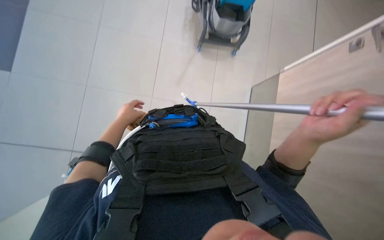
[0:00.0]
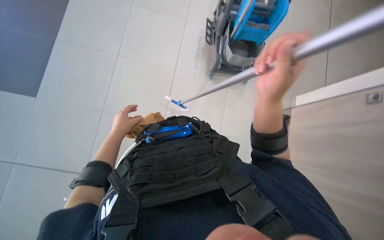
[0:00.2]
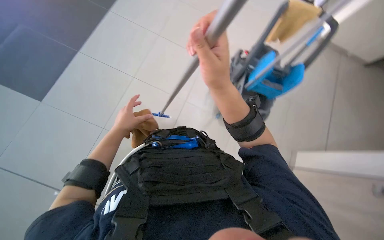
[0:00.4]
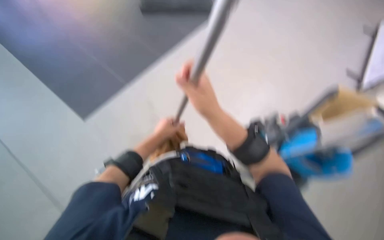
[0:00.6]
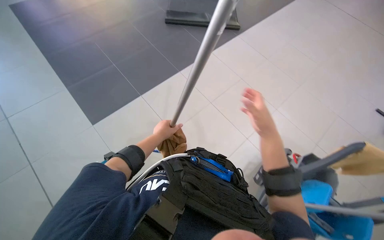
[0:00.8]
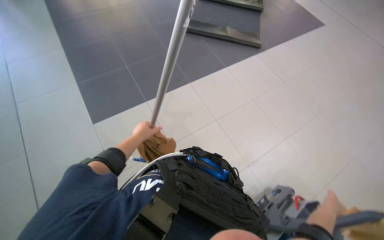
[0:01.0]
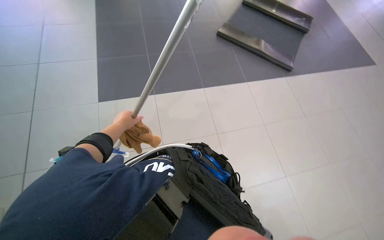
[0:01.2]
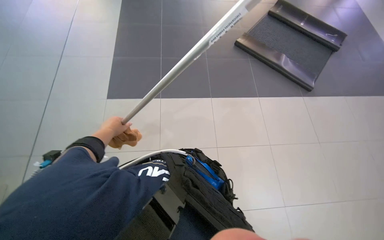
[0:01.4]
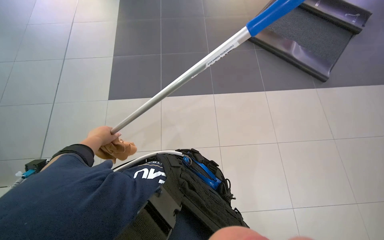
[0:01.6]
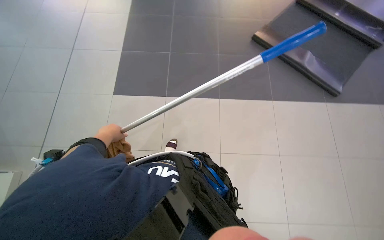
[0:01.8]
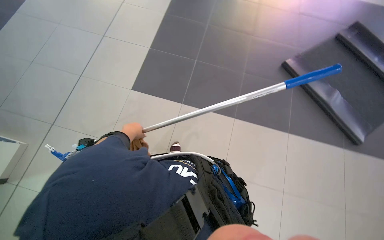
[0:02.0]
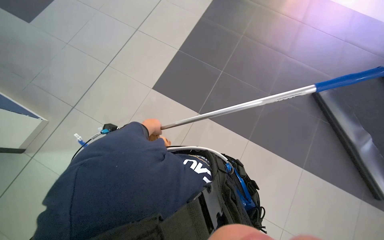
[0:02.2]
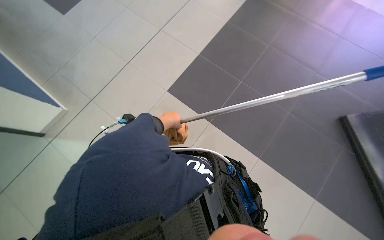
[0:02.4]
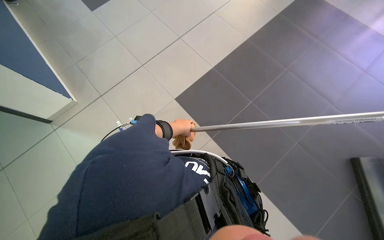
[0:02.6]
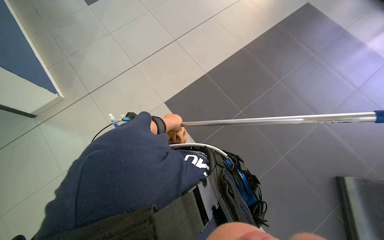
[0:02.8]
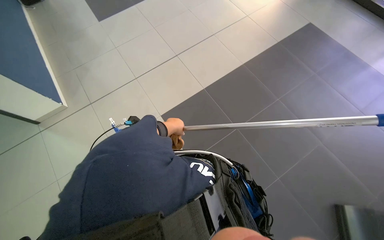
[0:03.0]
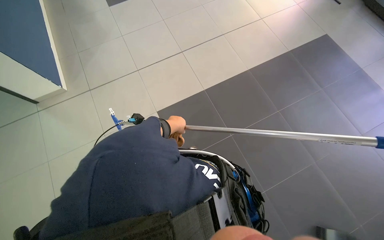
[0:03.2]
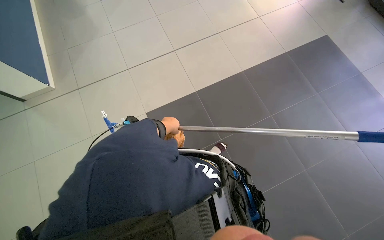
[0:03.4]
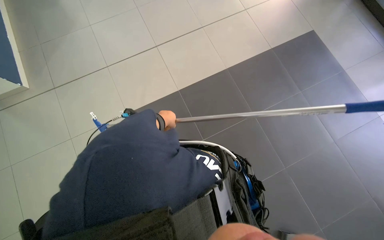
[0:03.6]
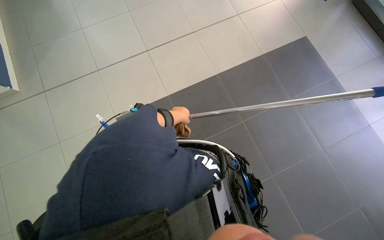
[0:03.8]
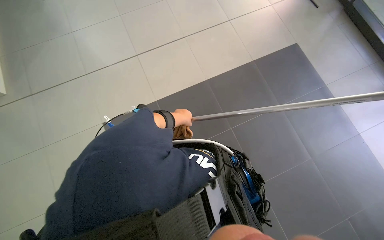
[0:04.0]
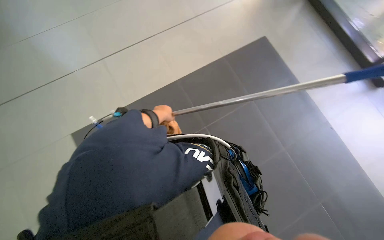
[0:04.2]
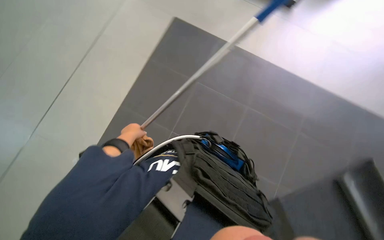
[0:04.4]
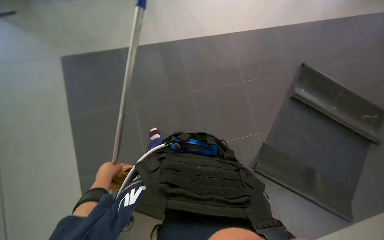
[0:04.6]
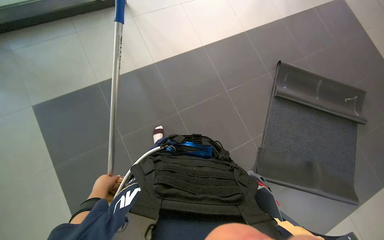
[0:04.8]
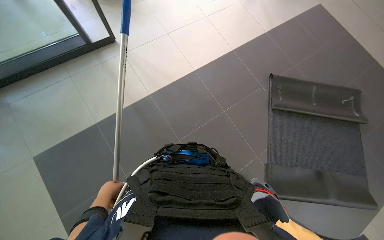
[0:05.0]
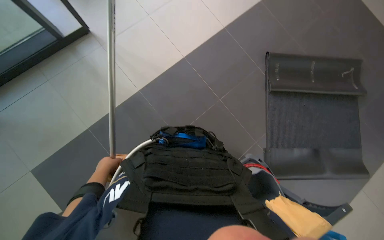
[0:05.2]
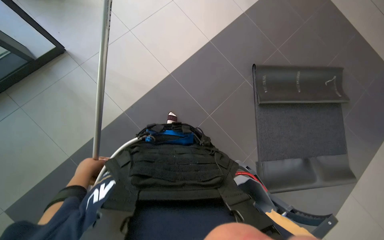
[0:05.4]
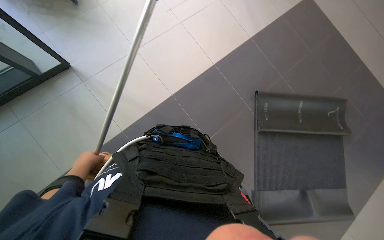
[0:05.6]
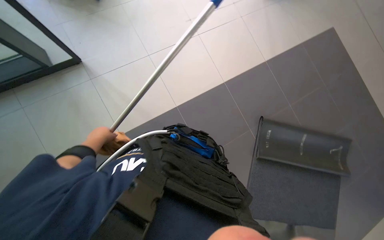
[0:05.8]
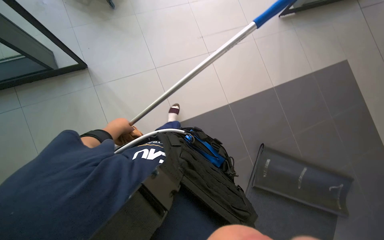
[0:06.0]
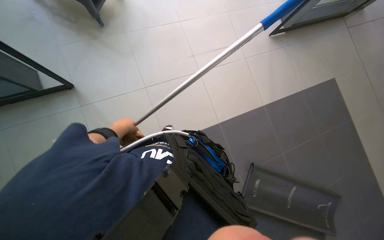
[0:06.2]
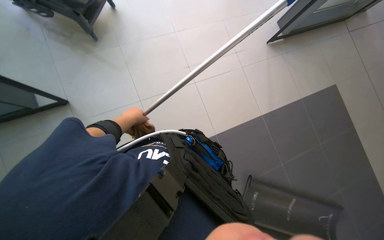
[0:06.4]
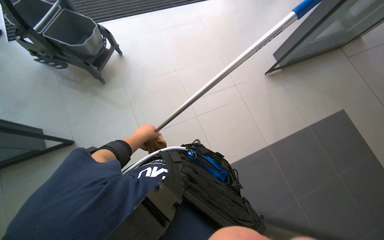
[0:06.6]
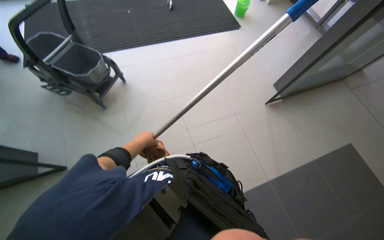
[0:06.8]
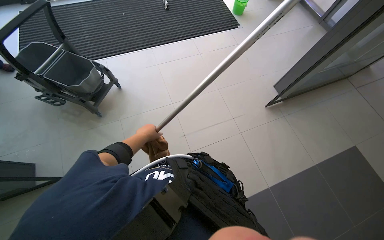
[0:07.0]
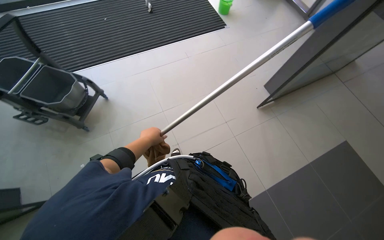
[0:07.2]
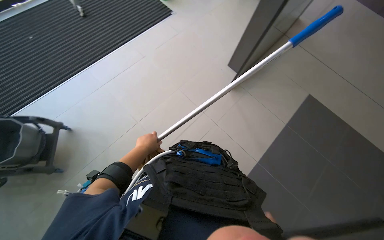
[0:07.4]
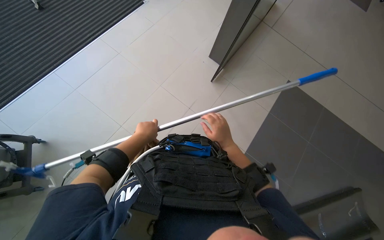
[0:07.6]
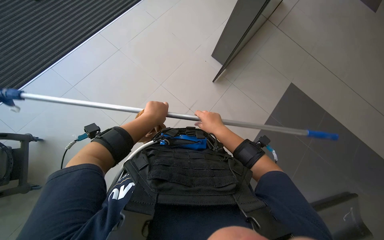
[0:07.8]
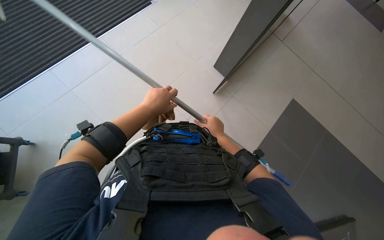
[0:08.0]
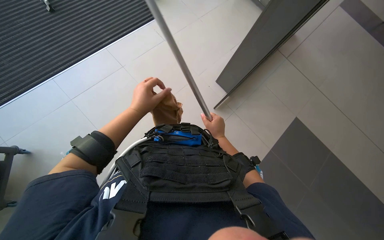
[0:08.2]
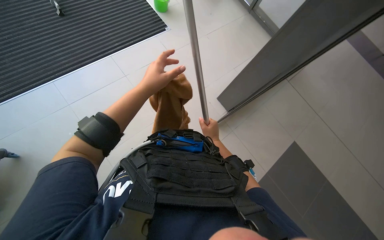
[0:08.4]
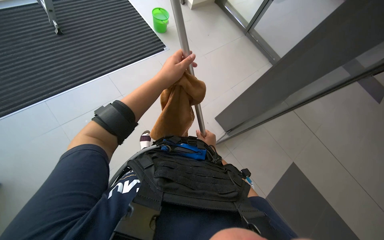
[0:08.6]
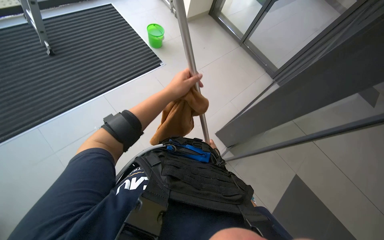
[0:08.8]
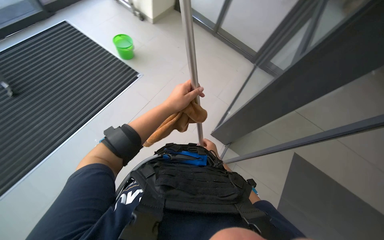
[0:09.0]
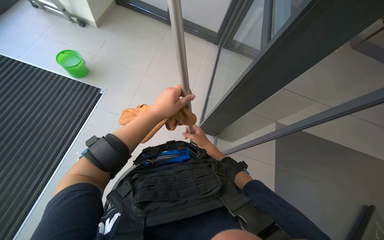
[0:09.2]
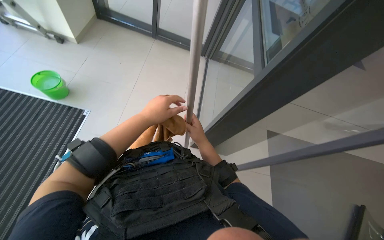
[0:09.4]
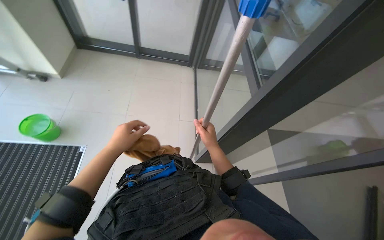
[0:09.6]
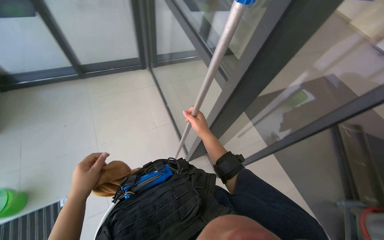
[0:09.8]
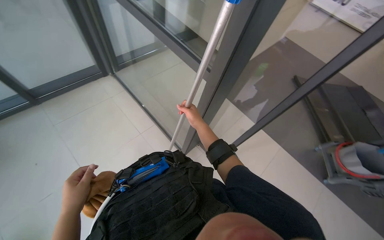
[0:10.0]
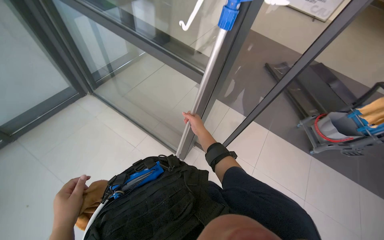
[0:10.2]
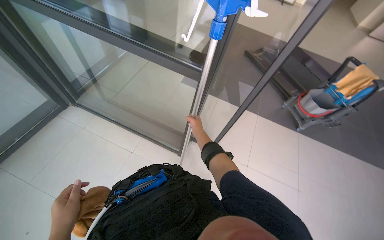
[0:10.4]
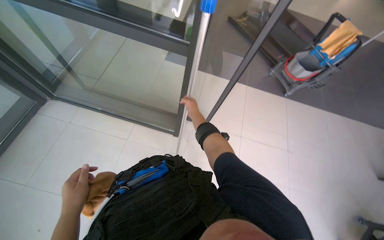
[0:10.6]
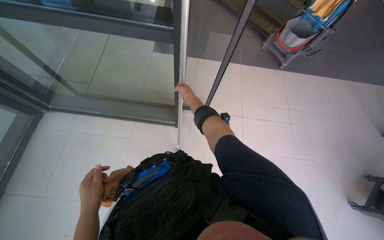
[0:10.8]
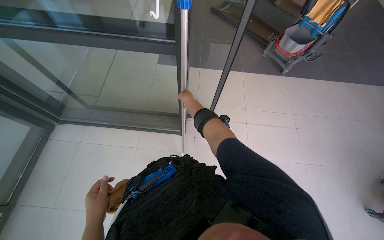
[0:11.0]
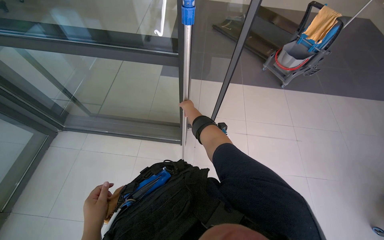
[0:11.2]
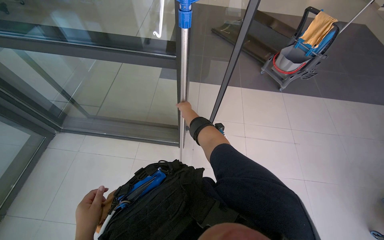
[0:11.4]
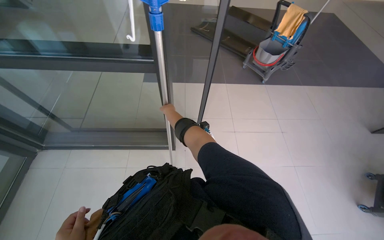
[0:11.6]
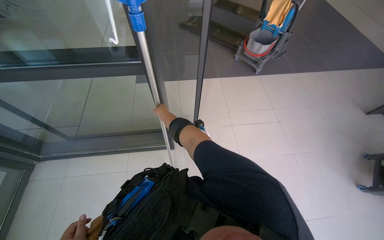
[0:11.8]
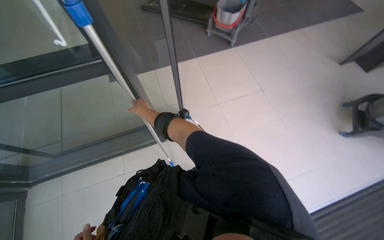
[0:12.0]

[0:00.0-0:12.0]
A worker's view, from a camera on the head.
Job: preparing cleaning supplies.
The whole recording: Preparing cleaning tools. The worker attaches a cloth to a pole and dips it in a bucket, then picks up and extends a squeegee pole.
0:00.0 to 0:01.6: The camera travels some 70 cm. The head rotates approximately 60 degrees to the left. The view tilts approximately 25 degrees upward.
0:01.6 to 0:03.0: The view tips upward by some 15 degrees. The scene rotates clockwise by roughly 25 degrees. The left hand travels to the right by about 10 cm.
0:03.0 to 0:04.4: The camera is carried roughly 90 cm. The head turns to the right by about 30 degrees.
0:04.4 to 0:06.0: The wearer looks some 20 degrees further to the right. The camera pitches upward, by some 25 degrees.
0:06.0 to 0:07.6: The camera is carried some 1 m. The scene rotates counterclockwise by roughly 30 degrees.
0:07.6 to 0:09.0: The wearer looks some 10 degrees further upward. The right hand moves farther from the camera, approximately 30 cm, while the left hand goes about 25 cm up the picture and to the right.
0:09.0 to 0:10.4: The camera is carried roughly 50 cm. The head turns to the right by roughly 100 degrees.
0:10.4 to 0:12.0: The wearer looks about 45 degrees further to the right. The view tips downward by approximately 15 degrees.

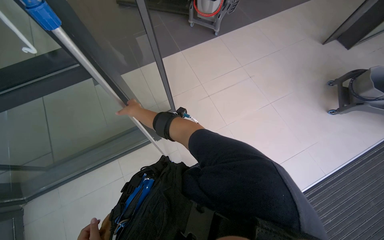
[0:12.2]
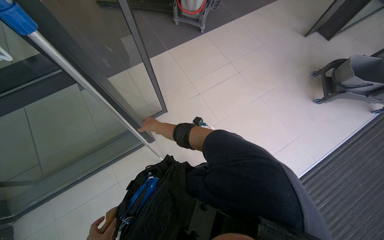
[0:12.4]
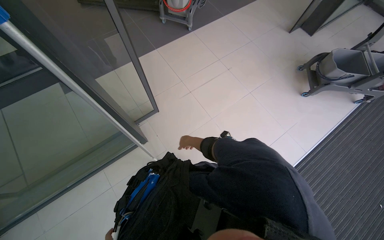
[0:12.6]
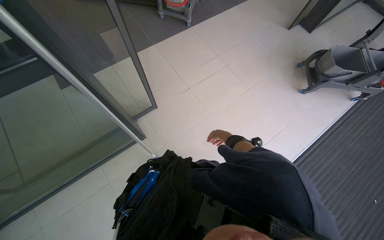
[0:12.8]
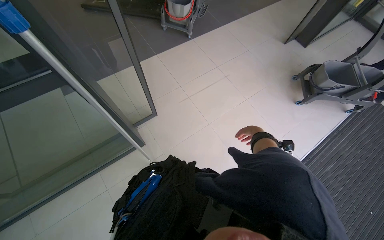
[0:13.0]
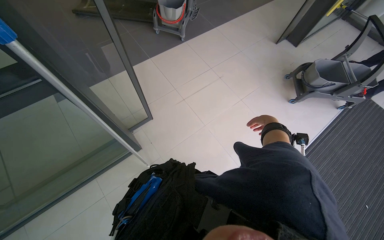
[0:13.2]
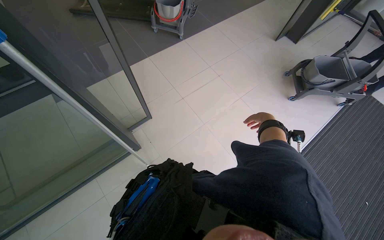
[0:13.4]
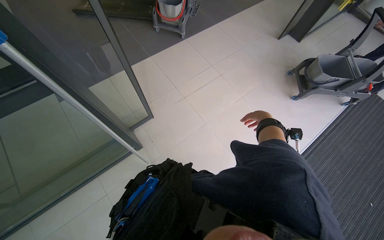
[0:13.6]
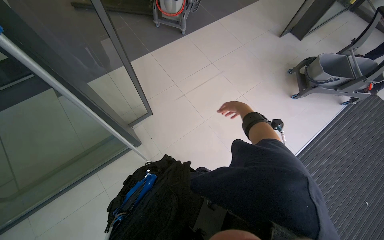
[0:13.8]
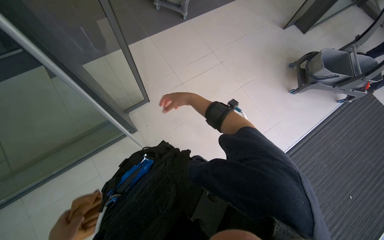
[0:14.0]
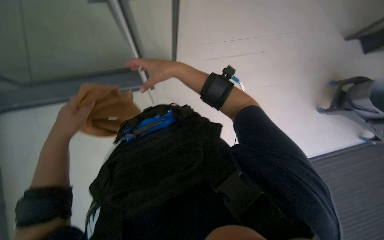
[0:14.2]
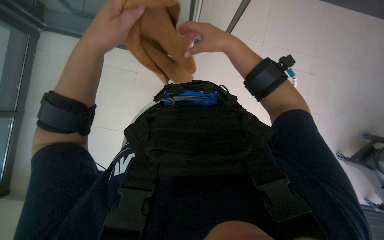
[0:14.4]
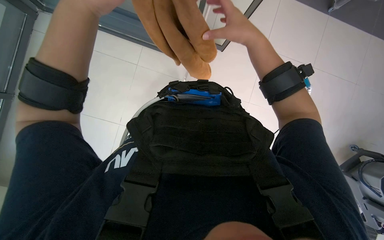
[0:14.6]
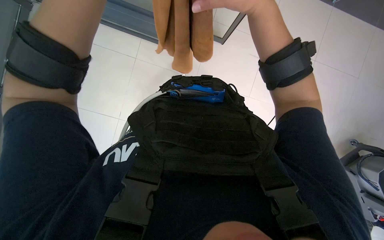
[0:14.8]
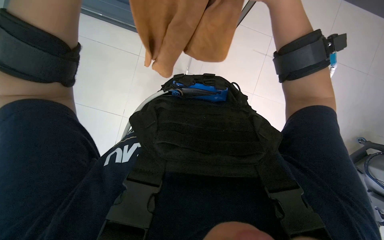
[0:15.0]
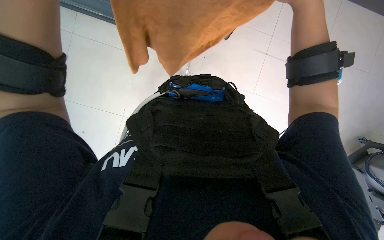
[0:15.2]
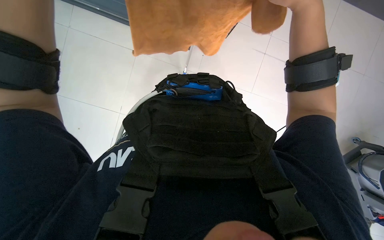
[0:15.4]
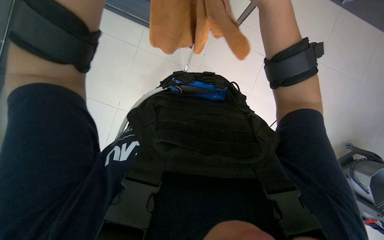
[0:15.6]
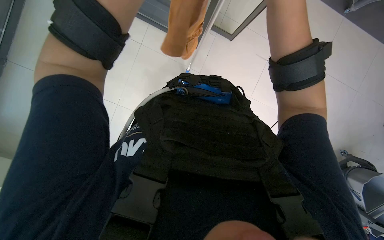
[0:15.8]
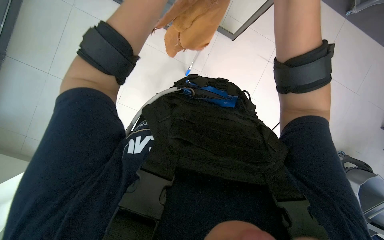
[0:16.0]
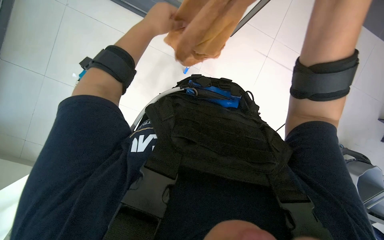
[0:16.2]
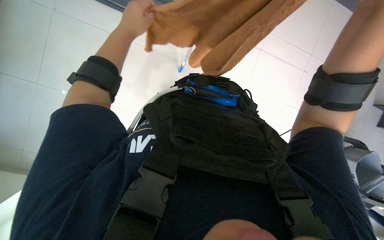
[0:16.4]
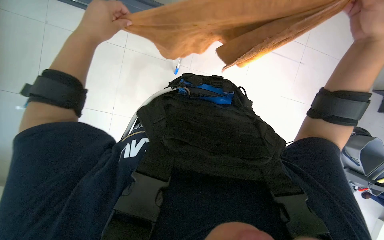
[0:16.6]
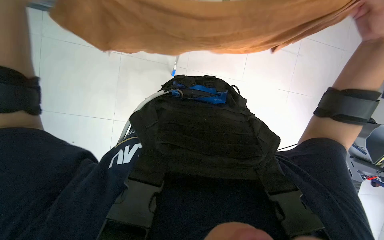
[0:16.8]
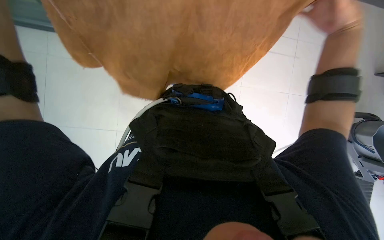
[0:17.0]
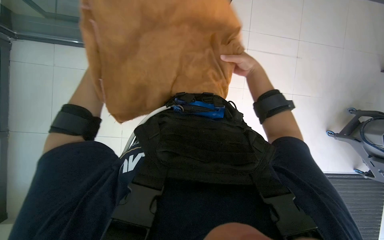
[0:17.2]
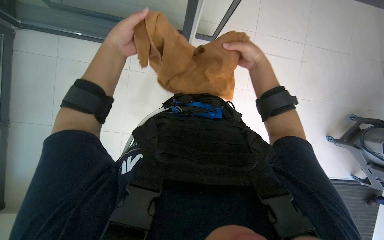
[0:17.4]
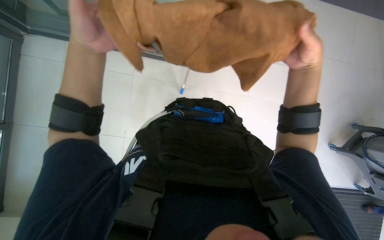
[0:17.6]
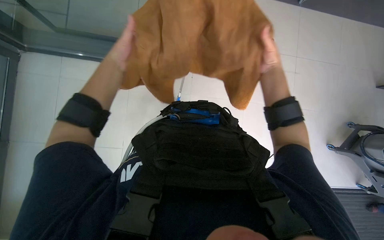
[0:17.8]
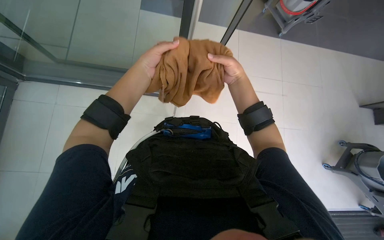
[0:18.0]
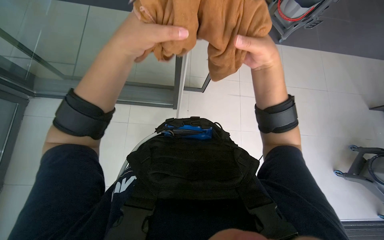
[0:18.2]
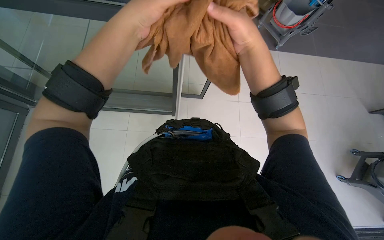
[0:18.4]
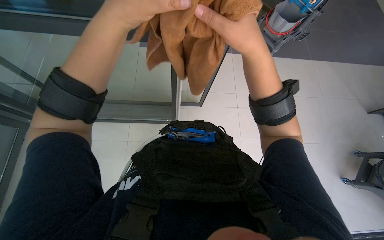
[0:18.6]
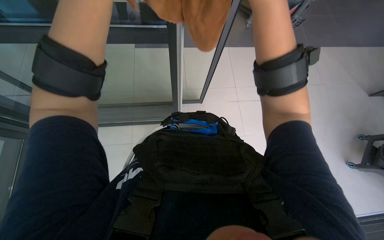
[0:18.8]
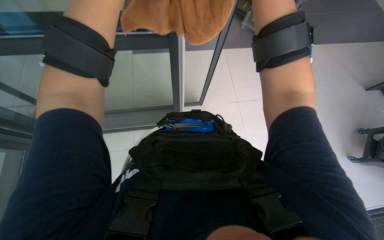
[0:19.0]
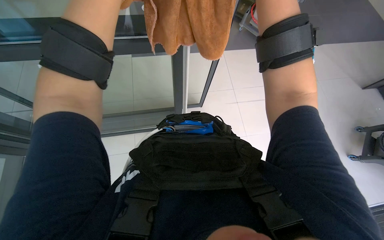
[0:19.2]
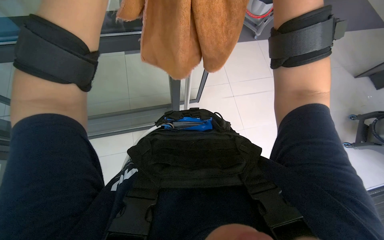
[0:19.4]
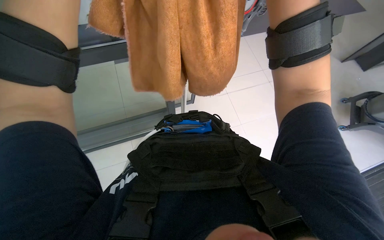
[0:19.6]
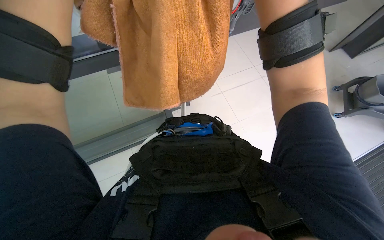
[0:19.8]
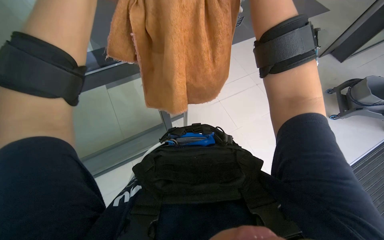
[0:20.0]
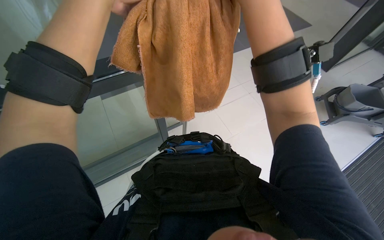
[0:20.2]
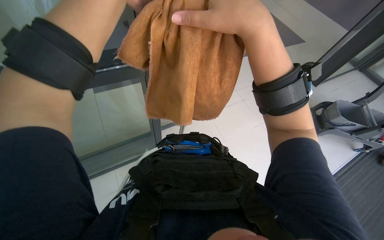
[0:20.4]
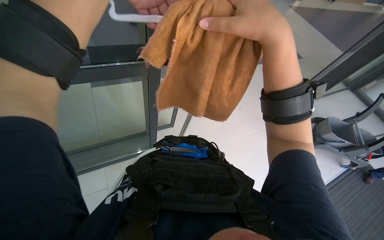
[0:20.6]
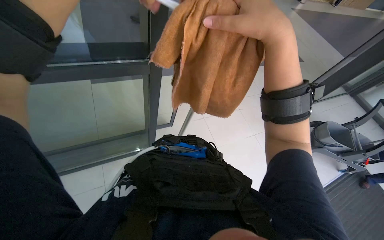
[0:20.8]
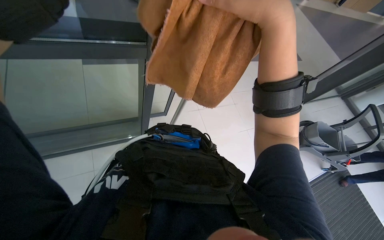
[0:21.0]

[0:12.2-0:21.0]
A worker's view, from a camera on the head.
Job: preparing cleaning supplies.
The whole recording: Preparing cleaning tools. The worker attaches a cloth to a pole and dips it in a bucket, then picks up and extends a squeegee pole.
0:12.2 to 0:13.6: The right hand moves to the right, roughly 60 cm.
0:13.6 to 0:15.2: The view tips downward by approximately 15 degrees. The scene turns about 30 degrees clockwise in the picture.
